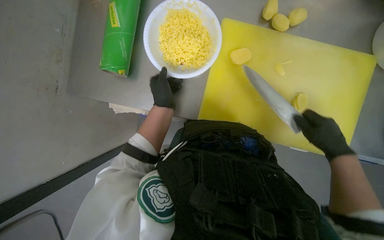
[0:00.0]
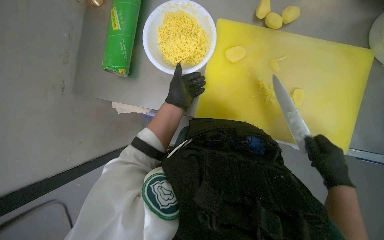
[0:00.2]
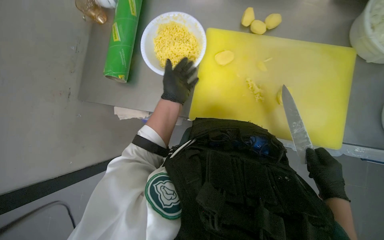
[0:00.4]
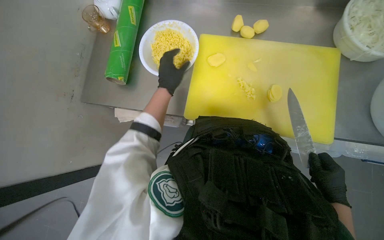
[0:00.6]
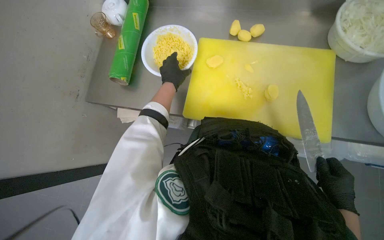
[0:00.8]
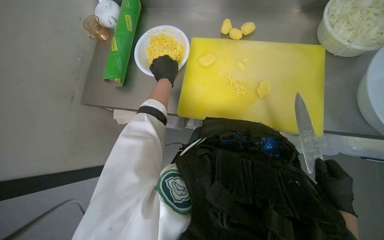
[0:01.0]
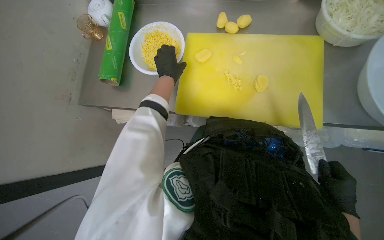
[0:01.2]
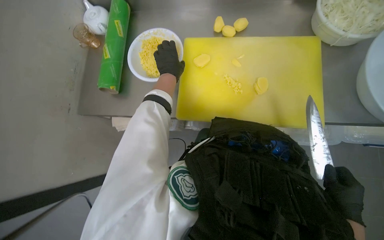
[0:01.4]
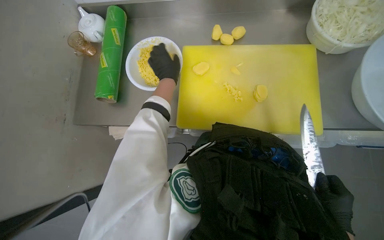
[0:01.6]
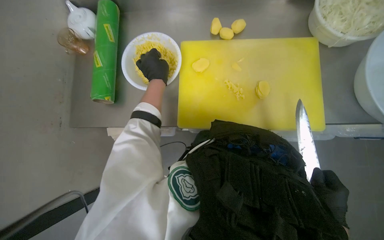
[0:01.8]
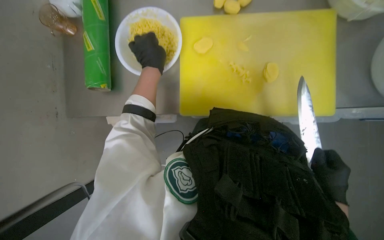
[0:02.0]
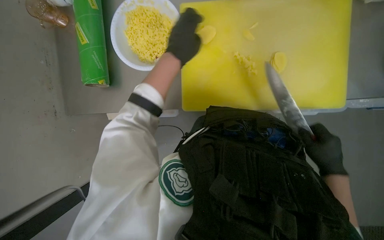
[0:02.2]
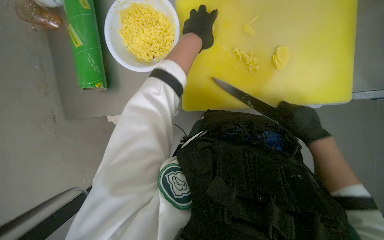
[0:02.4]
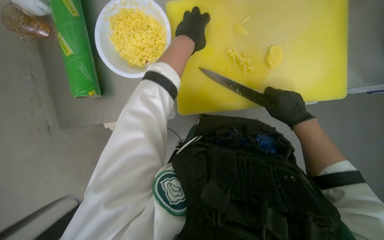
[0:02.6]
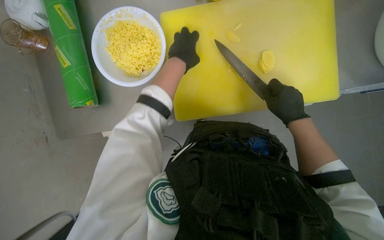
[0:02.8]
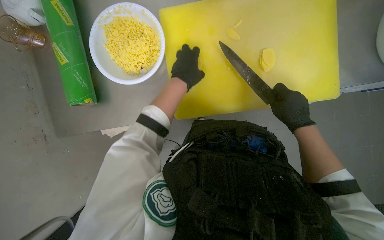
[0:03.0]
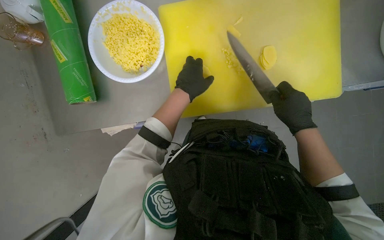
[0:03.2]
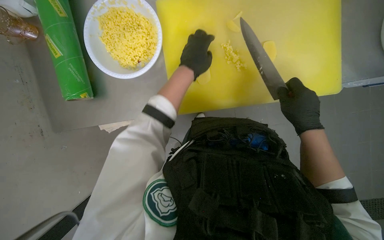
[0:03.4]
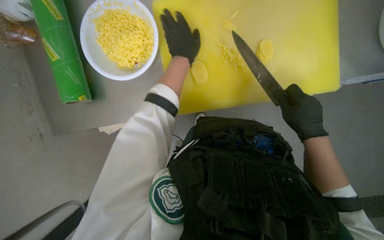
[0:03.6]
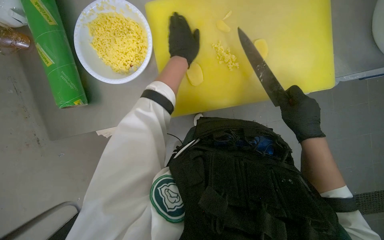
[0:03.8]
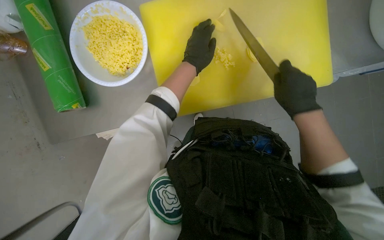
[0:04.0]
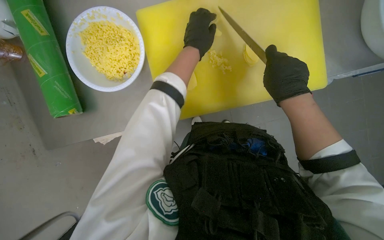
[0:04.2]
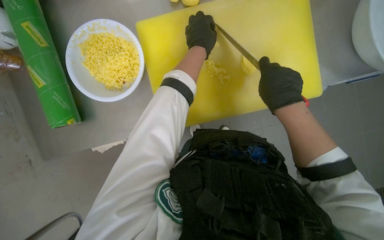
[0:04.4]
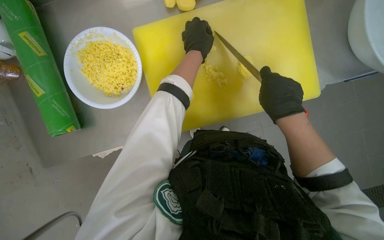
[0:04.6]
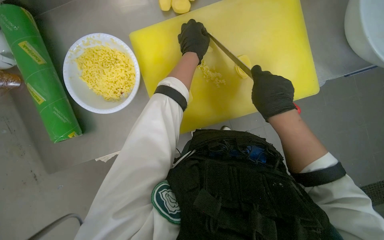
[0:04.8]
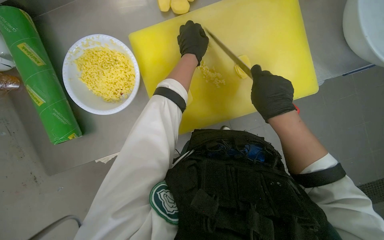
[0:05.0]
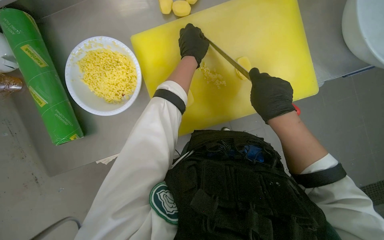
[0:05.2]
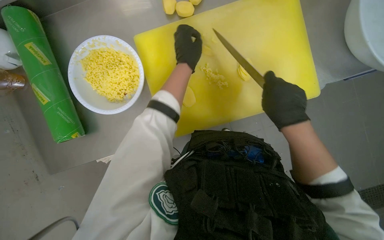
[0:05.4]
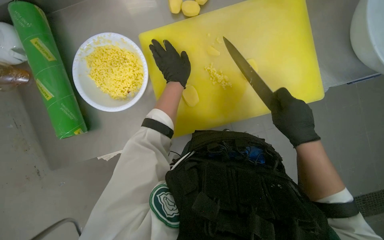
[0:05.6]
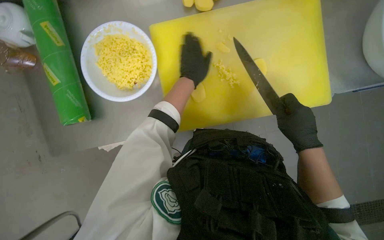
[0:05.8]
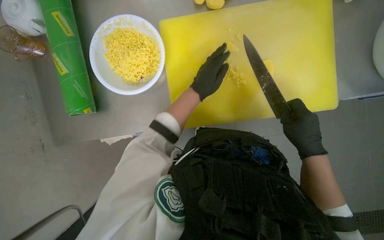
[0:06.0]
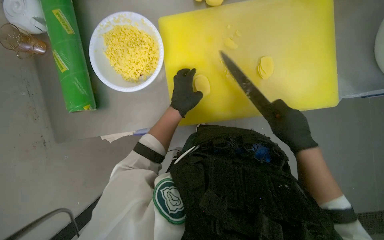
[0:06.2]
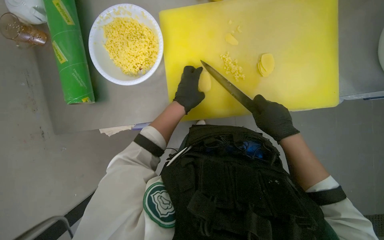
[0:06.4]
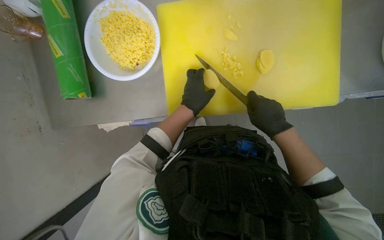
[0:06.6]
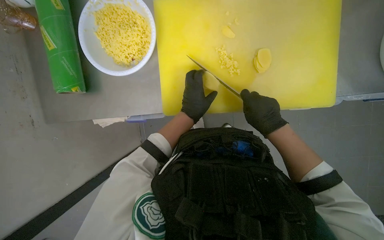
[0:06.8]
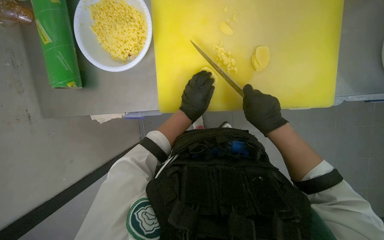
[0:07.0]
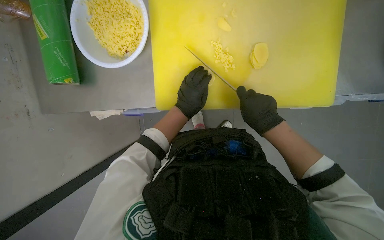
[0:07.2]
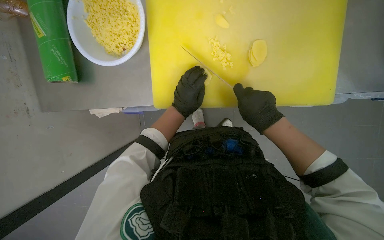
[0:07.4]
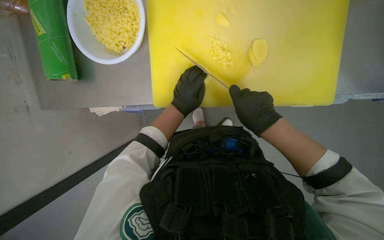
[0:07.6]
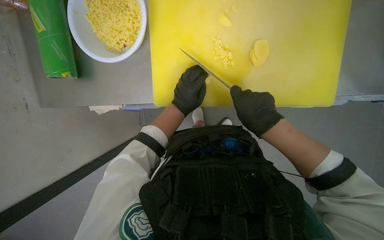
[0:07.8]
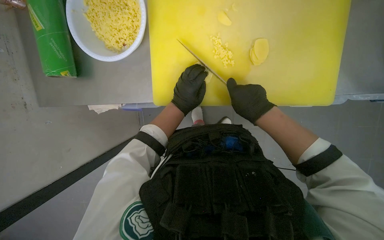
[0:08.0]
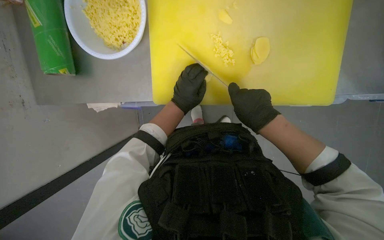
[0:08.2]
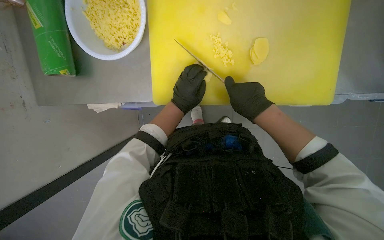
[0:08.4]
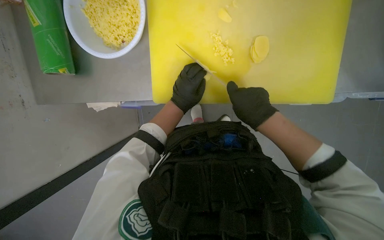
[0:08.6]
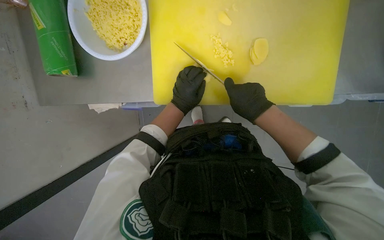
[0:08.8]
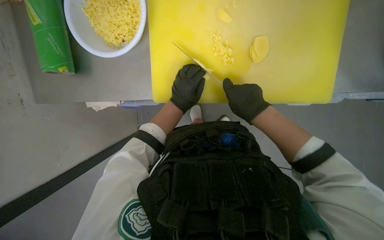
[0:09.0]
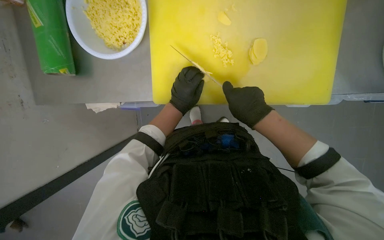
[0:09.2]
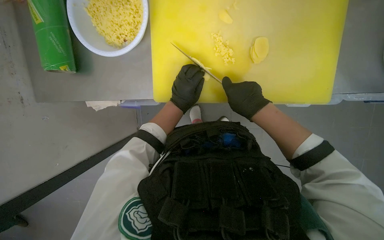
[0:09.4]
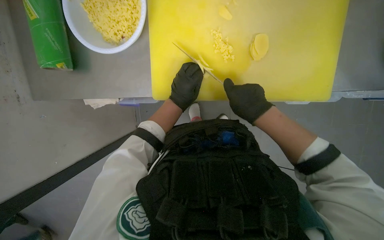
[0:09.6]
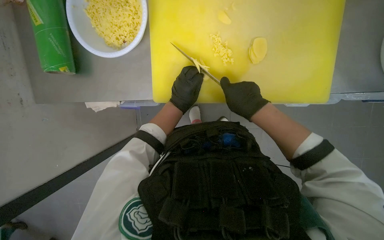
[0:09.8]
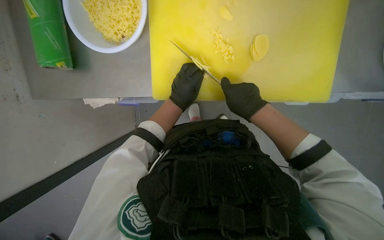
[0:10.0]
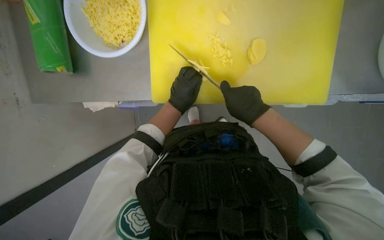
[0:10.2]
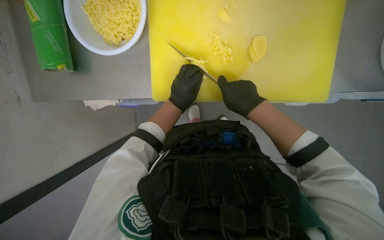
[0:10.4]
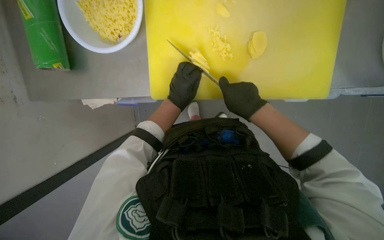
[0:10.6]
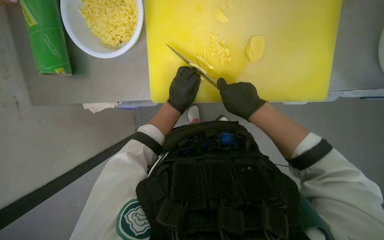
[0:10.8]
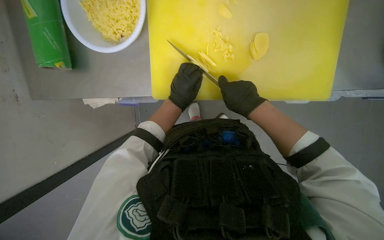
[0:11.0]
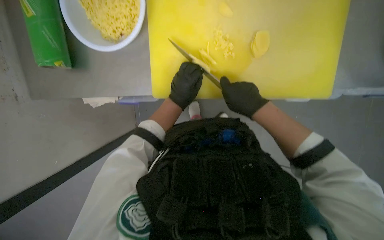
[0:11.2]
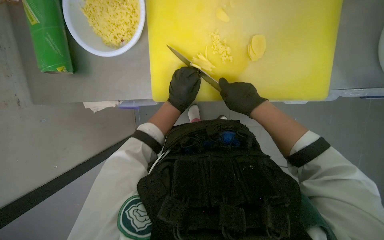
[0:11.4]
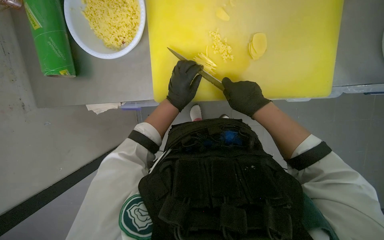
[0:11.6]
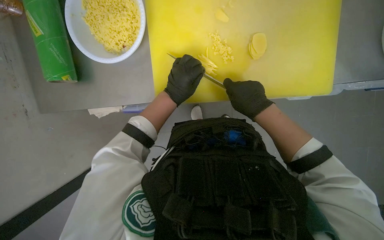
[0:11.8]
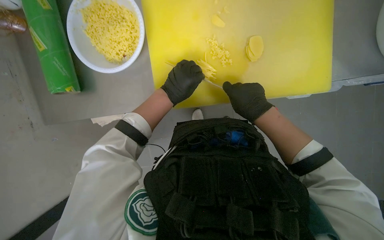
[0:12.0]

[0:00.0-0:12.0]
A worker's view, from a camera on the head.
Job: preparing food.
The whole recording: Slicing and dicing potatoes. The worker slices and dices potatoes on a yellow cutting board, then transfers them to a white bowl.
0.0 to 1.6 s: The left hand goes roughly 10 cm up the picture. Meanwhile the right hand goes some 30 cm down the picture.
1.6 to 3.0 s: The view tilts approximately 15 degrees downward. The right hand is displaced up the picture by approximately 20 cm.
3.0 to 4.4 s: The right hand heads nearer to the camera, covering approximately 10 cm; the left hand goes some 15 cm to the right and up the picture.
4.4 to 6.0 s: The left hand goes approximately 15 cm down the picture and farther from the camera.
6.0 to 7.6 s: The left hand heads down the picture, covering about 10 cm.
7.6 to 9.0 s: The hands are busy where they are.
9.0 to 10.4 s: The hands stay in one place.
10.4 to 12.0 s: The hands stay close to where they were, moving slightly.

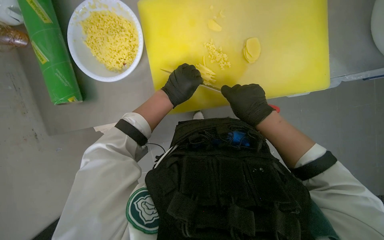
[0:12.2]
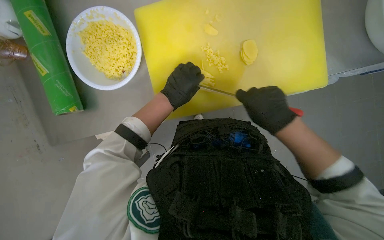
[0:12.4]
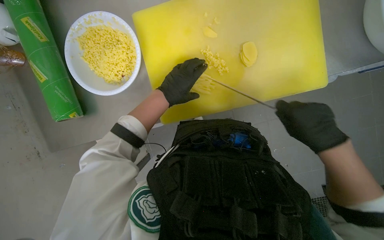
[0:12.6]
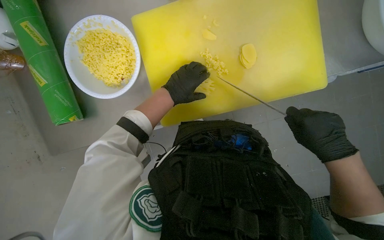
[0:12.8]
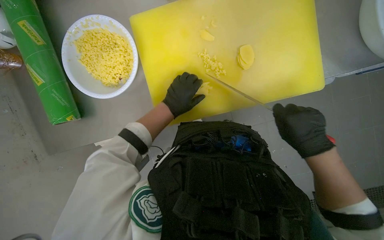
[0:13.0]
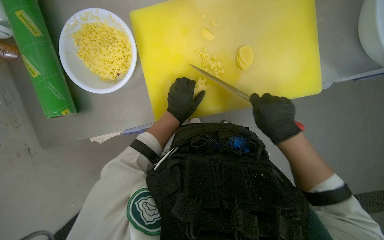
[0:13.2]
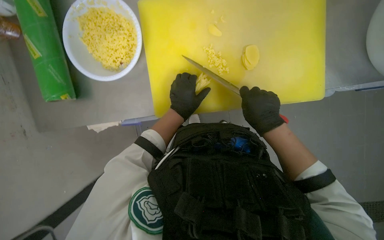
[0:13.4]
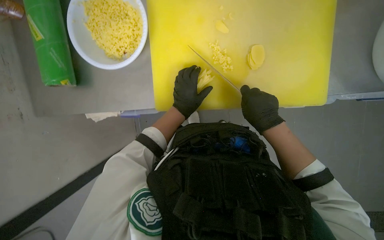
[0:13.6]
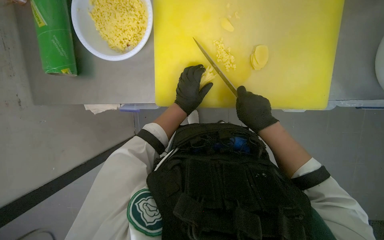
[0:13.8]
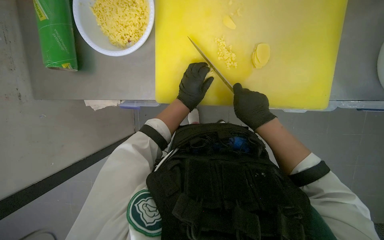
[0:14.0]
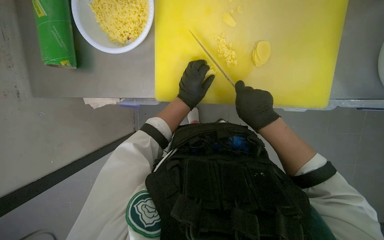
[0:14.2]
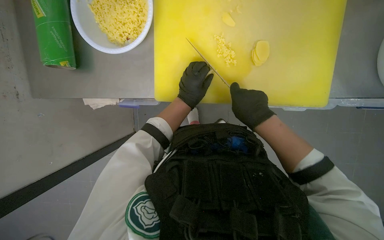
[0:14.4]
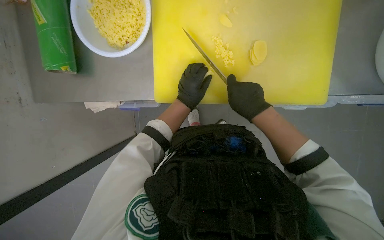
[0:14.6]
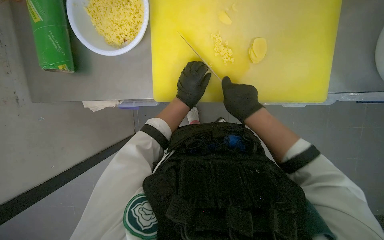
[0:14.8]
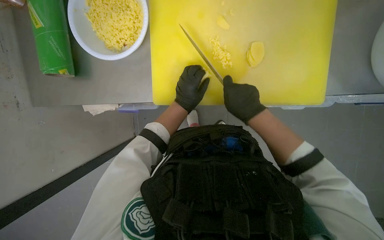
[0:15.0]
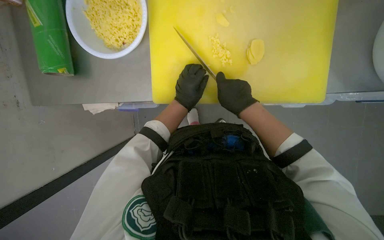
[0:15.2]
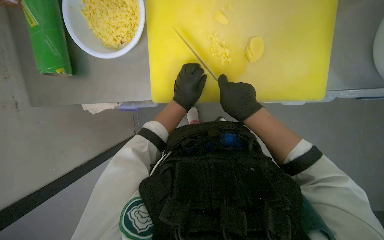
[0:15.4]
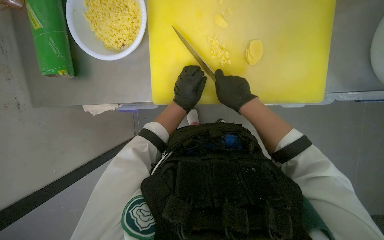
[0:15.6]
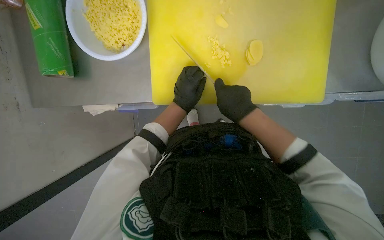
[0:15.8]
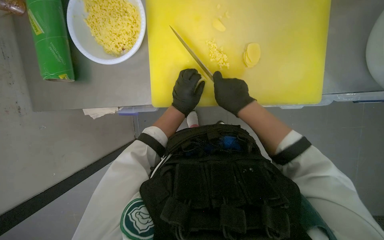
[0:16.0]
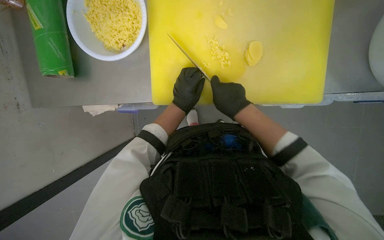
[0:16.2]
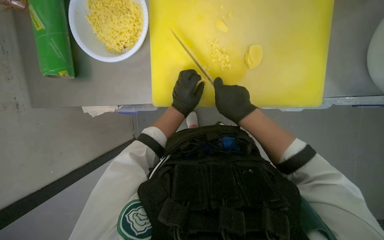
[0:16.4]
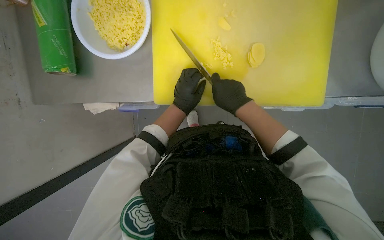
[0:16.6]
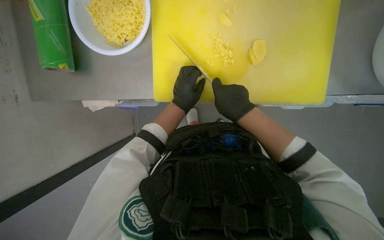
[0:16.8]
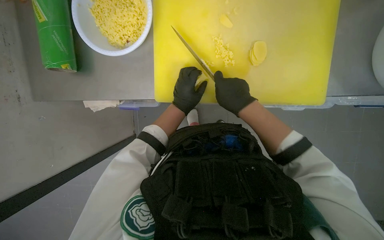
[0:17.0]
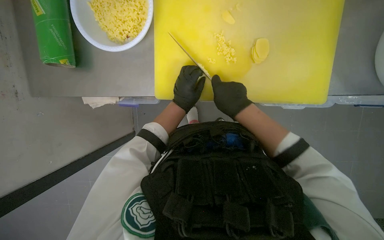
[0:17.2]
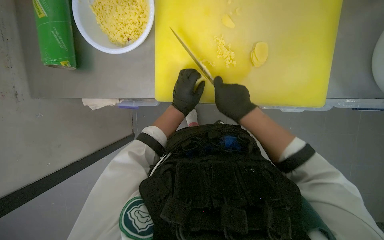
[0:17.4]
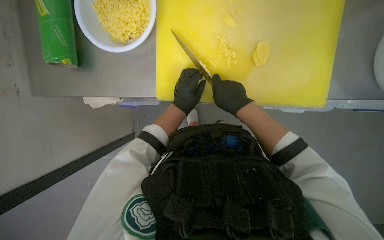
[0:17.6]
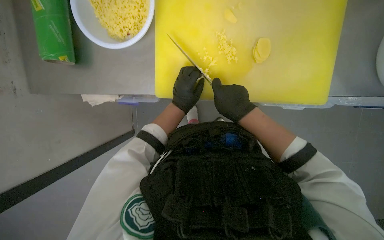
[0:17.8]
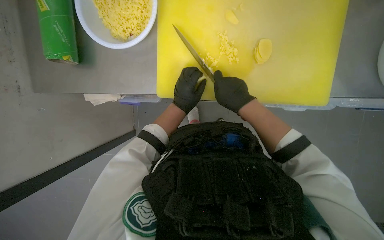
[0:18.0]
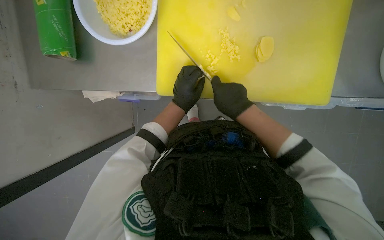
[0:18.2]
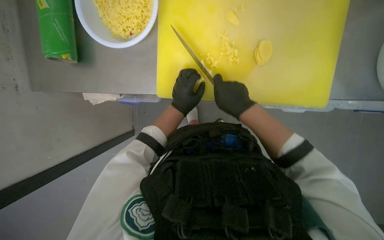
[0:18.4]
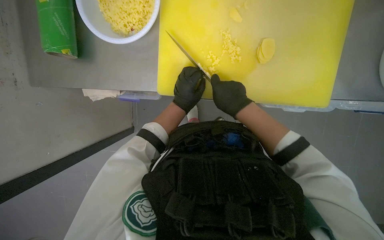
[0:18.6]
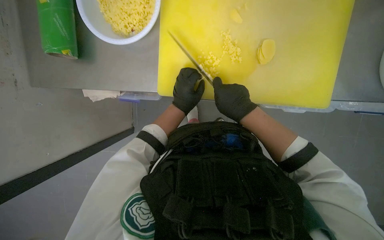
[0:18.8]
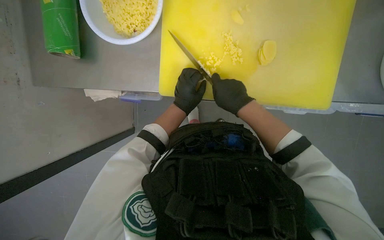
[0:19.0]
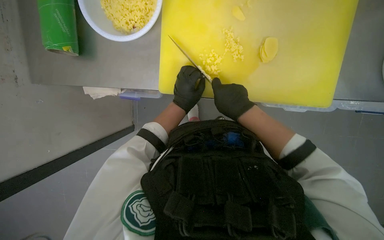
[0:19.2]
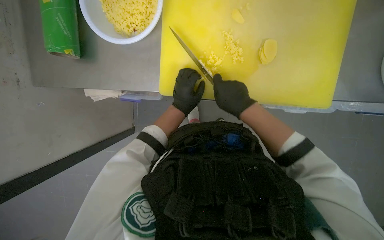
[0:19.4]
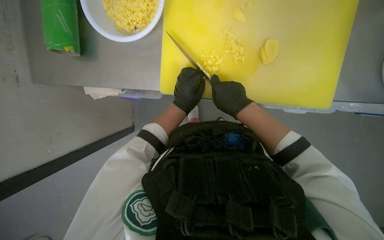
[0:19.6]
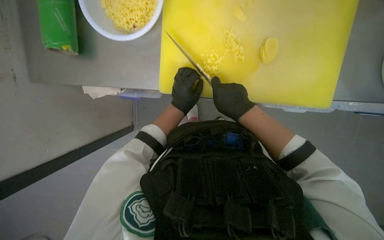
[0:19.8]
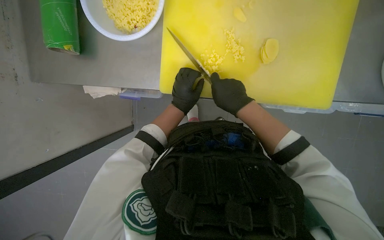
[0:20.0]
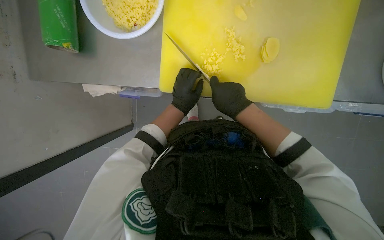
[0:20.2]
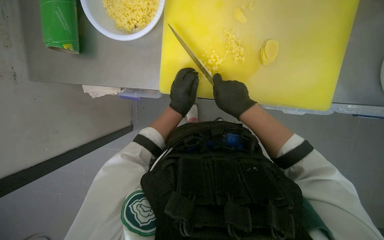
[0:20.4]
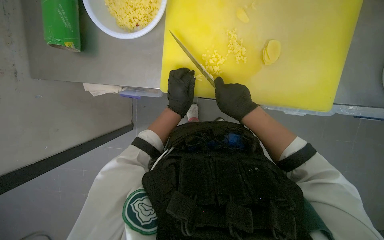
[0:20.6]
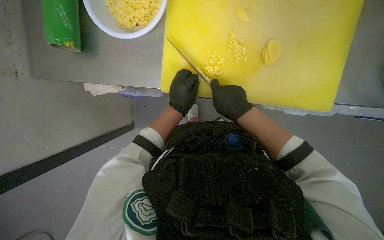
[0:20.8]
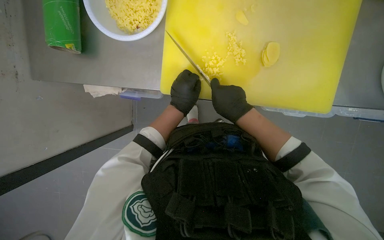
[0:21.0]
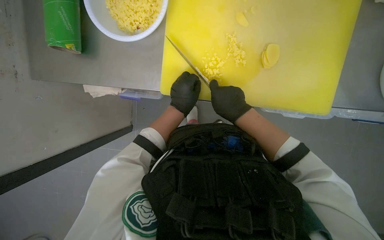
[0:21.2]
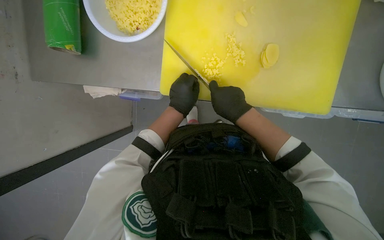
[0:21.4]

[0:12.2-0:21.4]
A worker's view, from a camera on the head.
Job: preparing food.
The whole recording: Slicing and dicing potatoes. The worker slices and dices potatoes on a yellow cutting board, then transfers them to a white bowl.
12.2 to 13.8 s: The right hand travels to the right and back again, about 15 cm each way.
13.8 to 21.4 s: The hands work in one place, with small movements.
